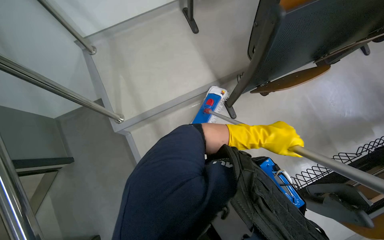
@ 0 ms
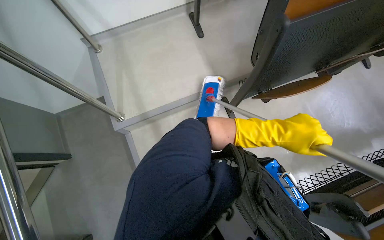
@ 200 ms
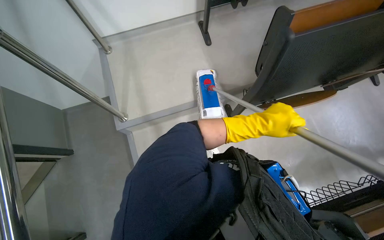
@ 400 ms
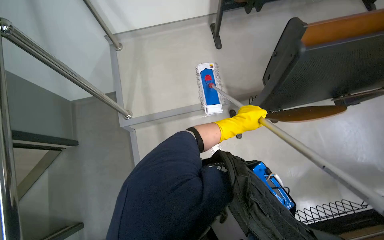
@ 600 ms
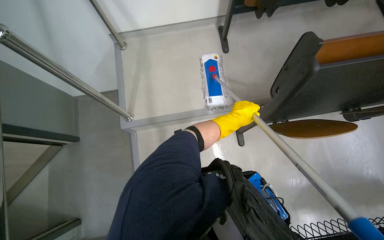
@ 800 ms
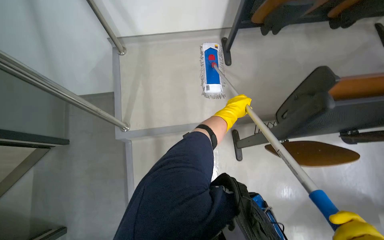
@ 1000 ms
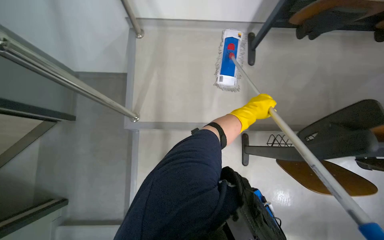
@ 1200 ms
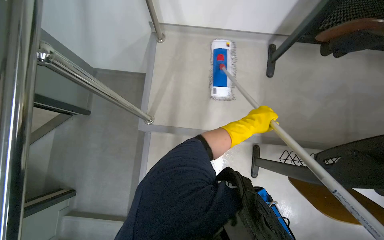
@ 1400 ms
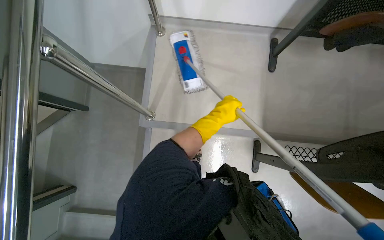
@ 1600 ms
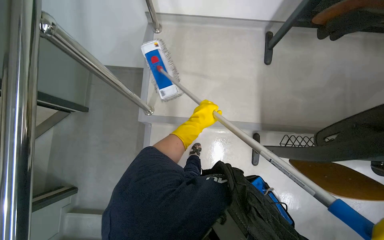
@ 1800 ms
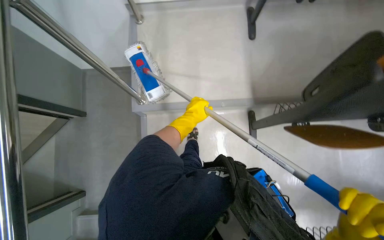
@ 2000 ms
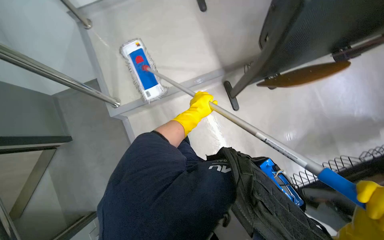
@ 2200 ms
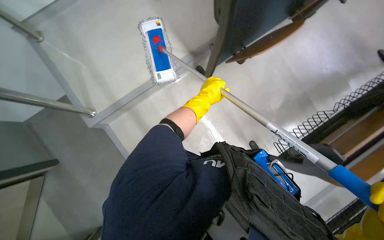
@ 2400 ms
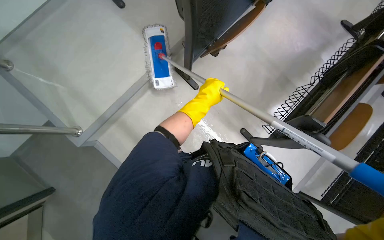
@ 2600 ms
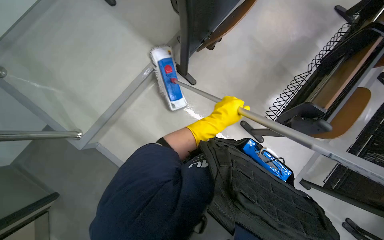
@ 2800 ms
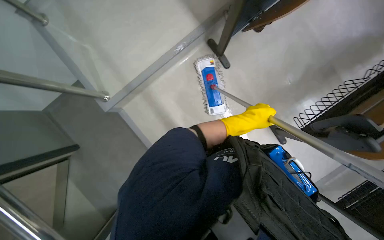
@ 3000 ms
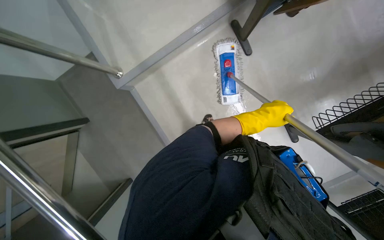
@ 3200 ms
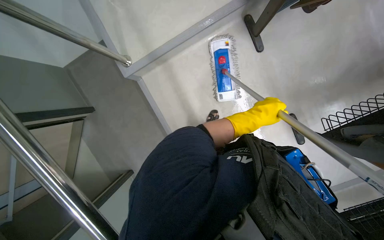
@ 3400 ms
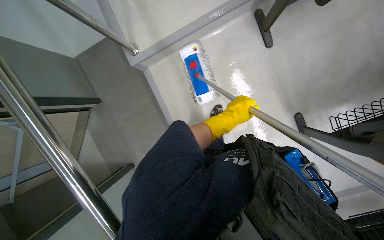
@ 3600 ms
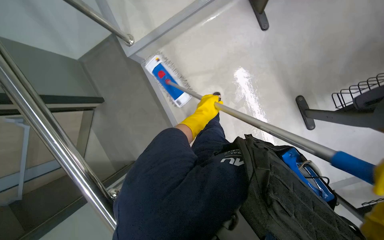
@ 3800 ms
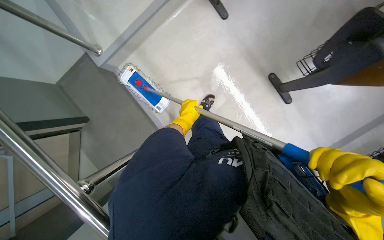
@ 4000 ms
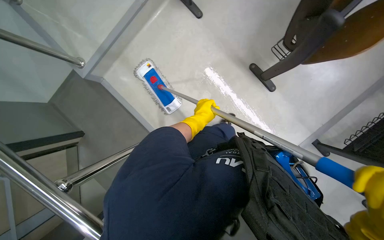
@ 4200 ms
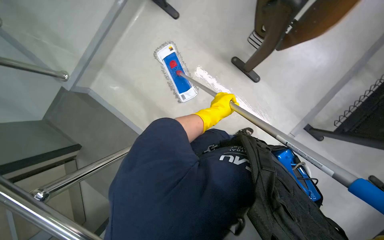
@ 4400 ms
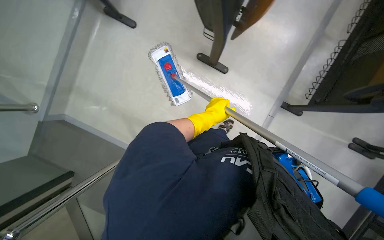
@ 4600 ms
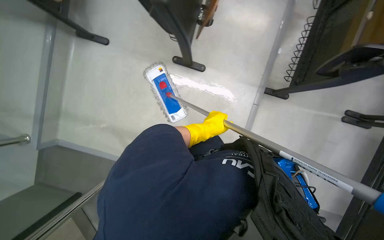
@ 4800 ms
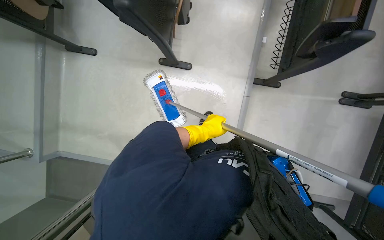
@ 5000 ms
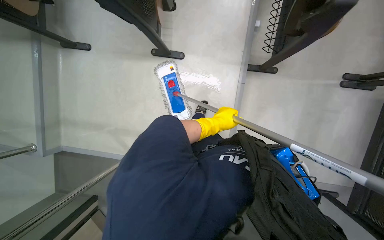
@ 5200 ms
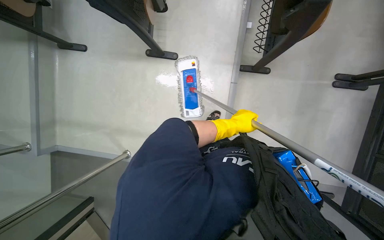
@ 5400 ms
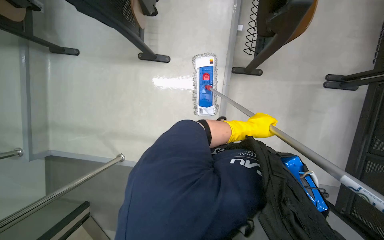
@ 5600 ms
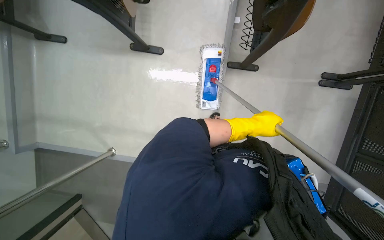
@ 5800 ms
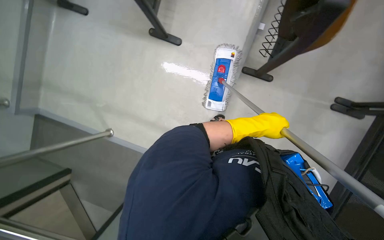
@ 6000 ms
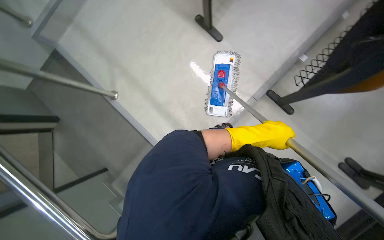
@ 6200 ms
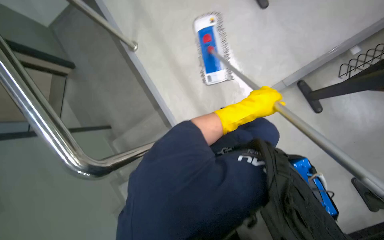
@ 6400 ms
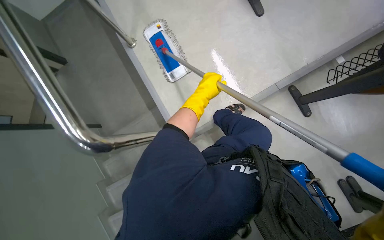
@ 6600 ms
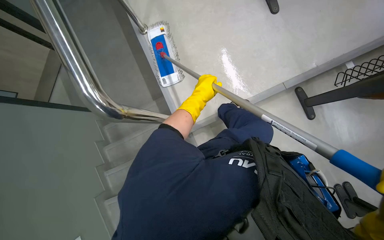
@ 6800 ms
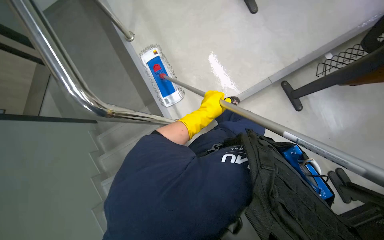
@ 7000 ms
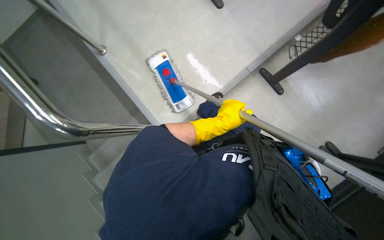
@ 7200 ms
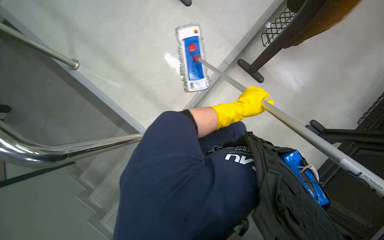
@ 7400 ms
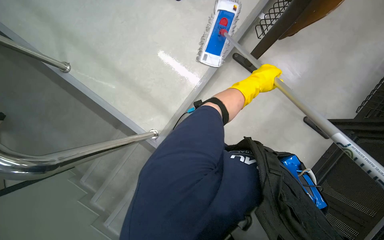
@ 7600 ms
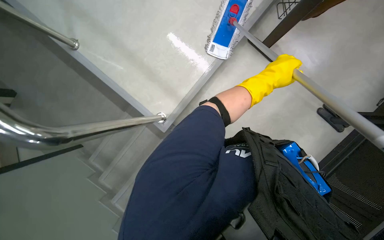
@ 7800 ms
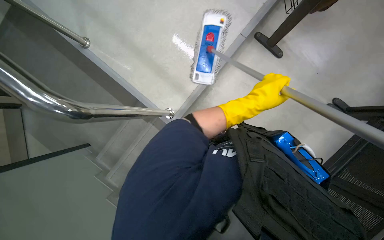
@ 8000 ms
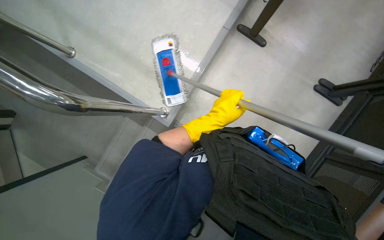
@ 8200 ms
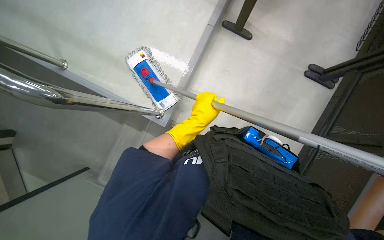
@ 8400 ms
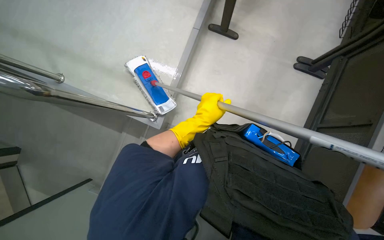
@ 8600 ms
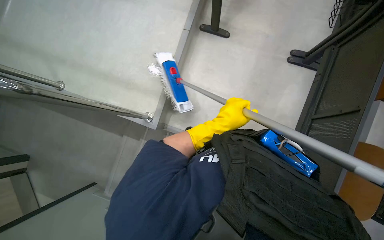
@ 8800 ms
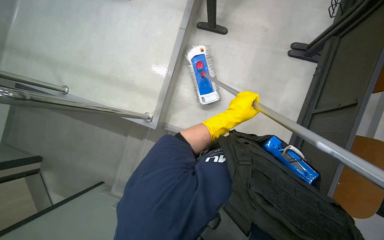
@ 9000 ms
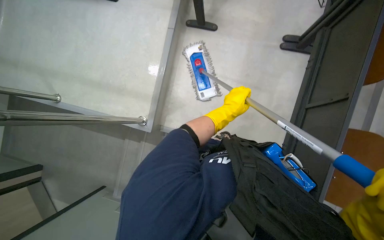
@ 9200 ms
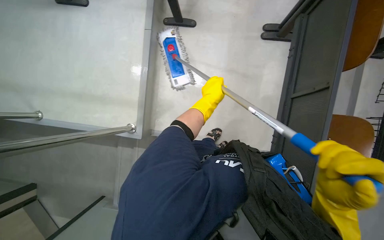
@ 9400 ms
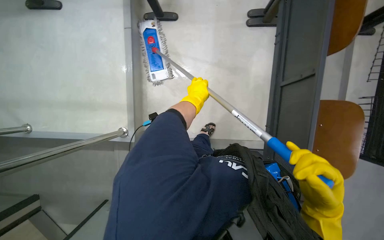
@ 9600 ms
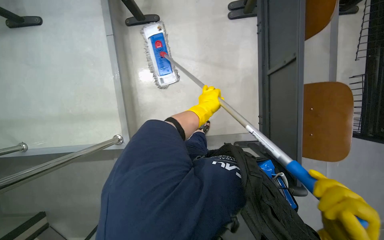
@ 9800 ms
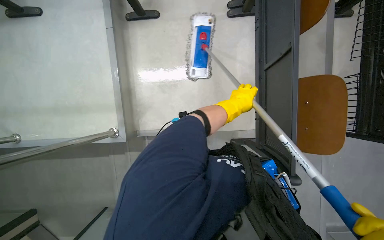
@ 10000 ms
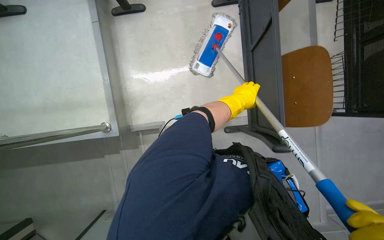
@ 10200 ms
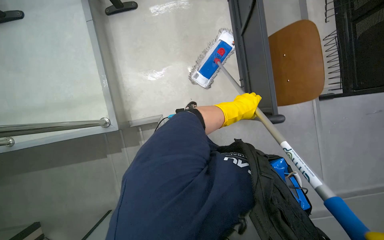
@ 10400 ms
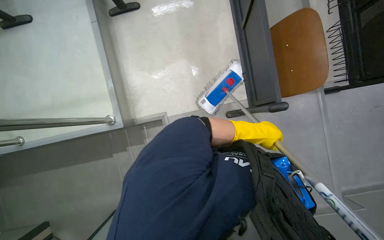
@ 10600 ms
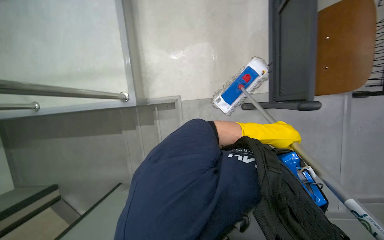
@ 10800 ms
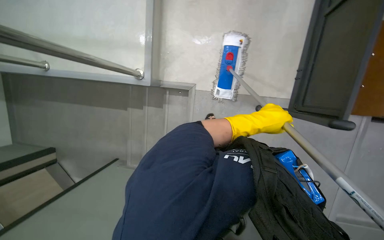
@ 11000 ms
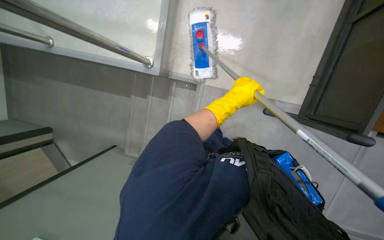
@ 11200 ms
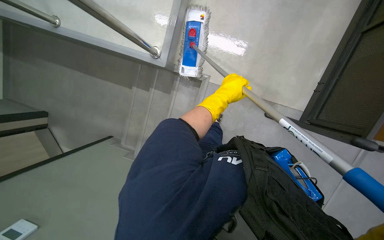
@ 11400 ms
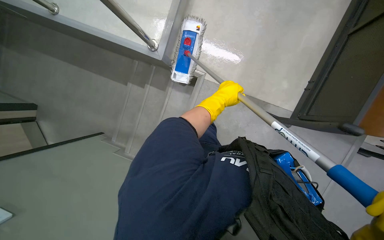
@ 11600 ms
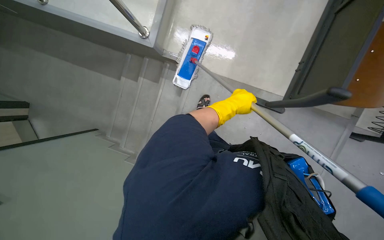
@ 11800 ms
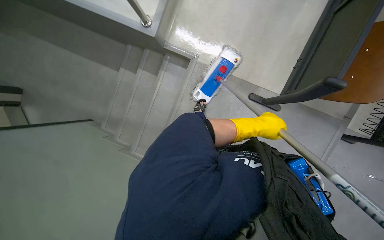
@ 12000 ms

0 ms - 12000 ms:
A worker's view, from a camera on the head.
Job: mopping floor.
The whole recording: Mopping lecture hall floor. The worker mops the floor in the lecture hall, moving chairs and other items as needed to clean the area.
0 ms - 1600 ms: Everything in view rotates about 30 degrees clockwise.
1600 ms - 3000 ms: The view tips downward by some 15 degrees. The scene turns some 30 degrees counterclockwise in the picture. The left hand goes roughly 20 cm to the right.
6000 ms - 7600 ms: The head turns to the right by about 20 degrees.
7600 ms - 9000 ms: The left hand goes some 35 cm down the picture.
9000 ms - 10400 ms: The scene rotates counterclockwise by approximately 25 degrees.
10400 ms - 12000 ms: The view tilts roughly 15 degrees downward. The scene turns approximately 30 degrees clockwise in the picture.

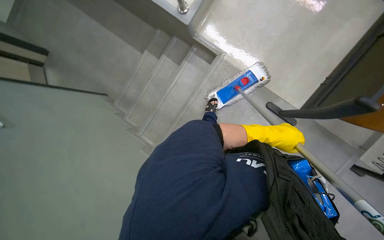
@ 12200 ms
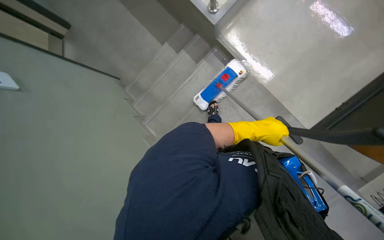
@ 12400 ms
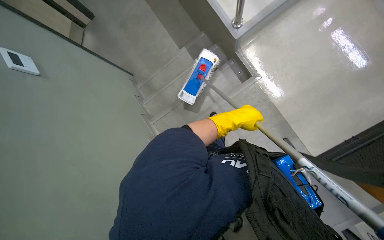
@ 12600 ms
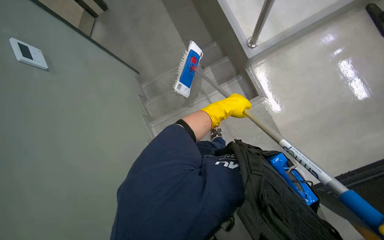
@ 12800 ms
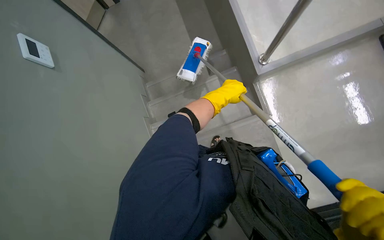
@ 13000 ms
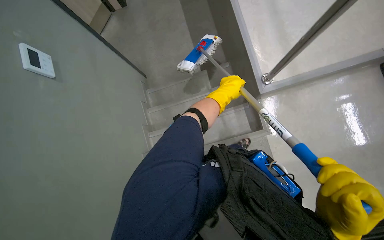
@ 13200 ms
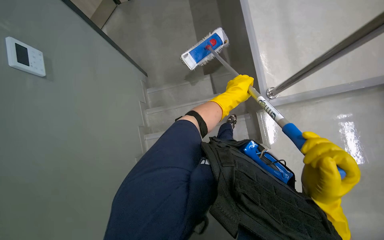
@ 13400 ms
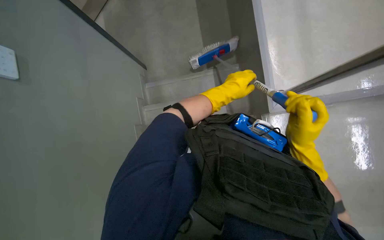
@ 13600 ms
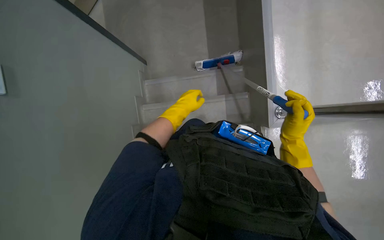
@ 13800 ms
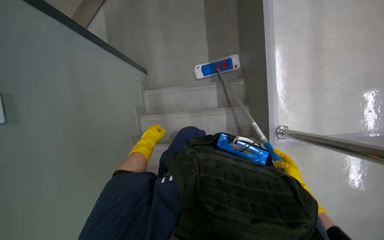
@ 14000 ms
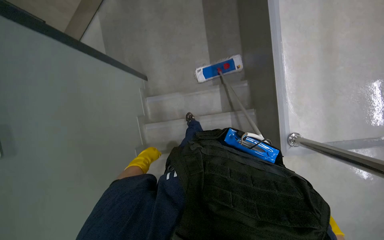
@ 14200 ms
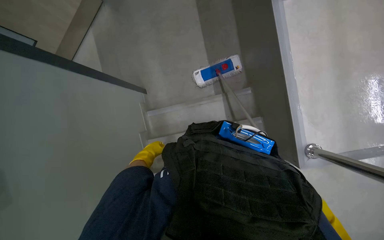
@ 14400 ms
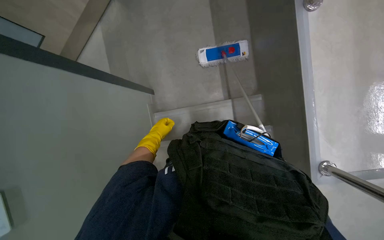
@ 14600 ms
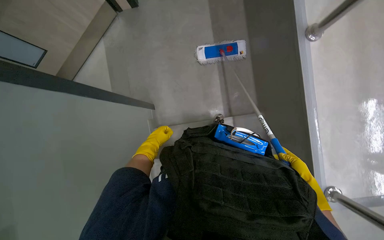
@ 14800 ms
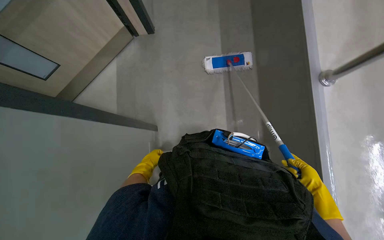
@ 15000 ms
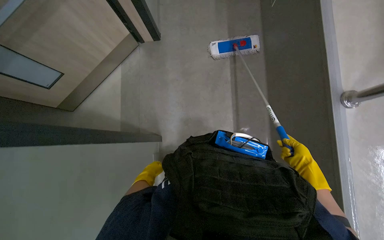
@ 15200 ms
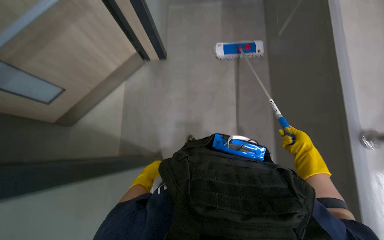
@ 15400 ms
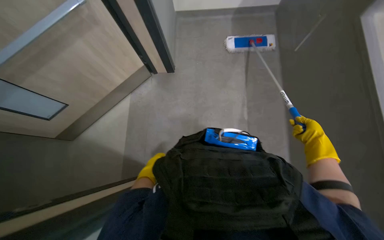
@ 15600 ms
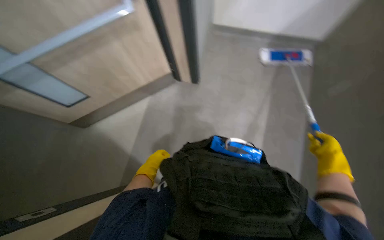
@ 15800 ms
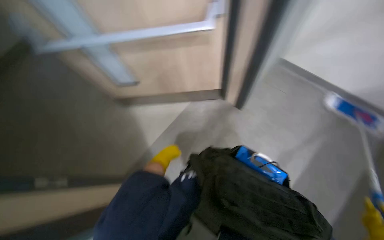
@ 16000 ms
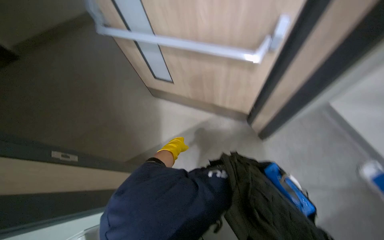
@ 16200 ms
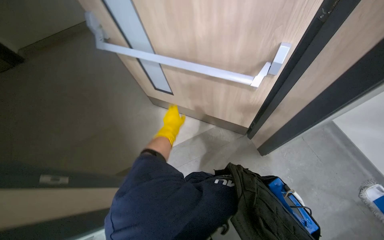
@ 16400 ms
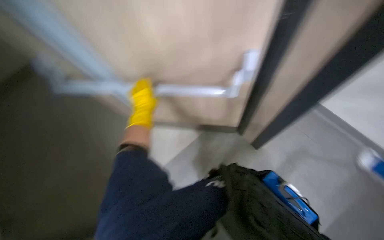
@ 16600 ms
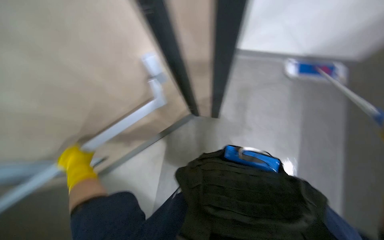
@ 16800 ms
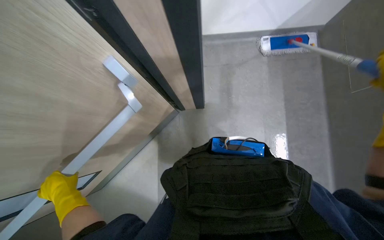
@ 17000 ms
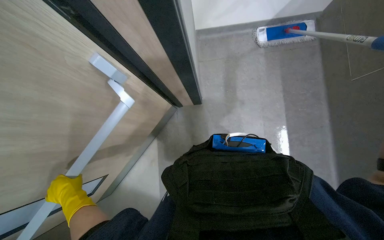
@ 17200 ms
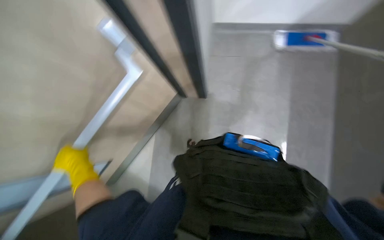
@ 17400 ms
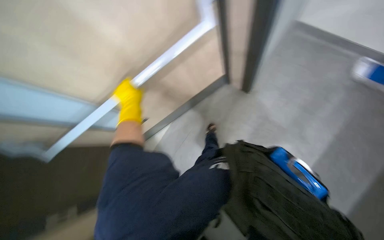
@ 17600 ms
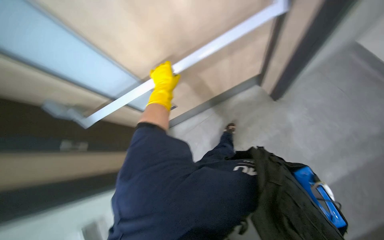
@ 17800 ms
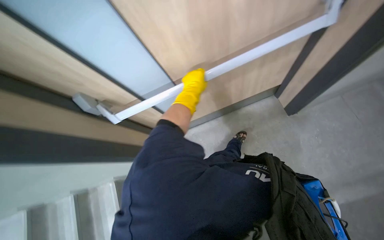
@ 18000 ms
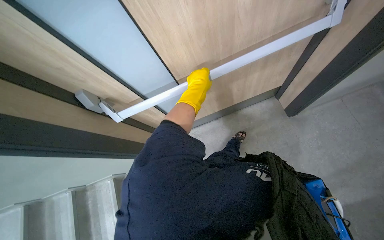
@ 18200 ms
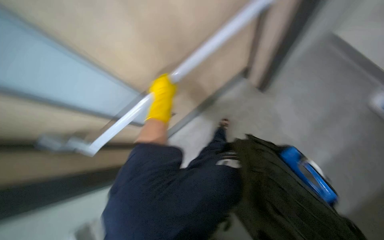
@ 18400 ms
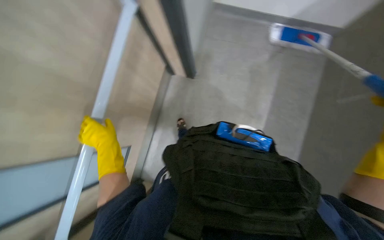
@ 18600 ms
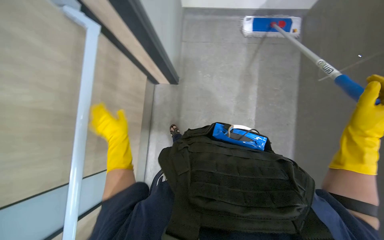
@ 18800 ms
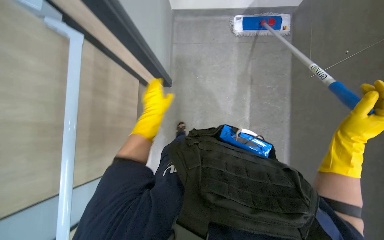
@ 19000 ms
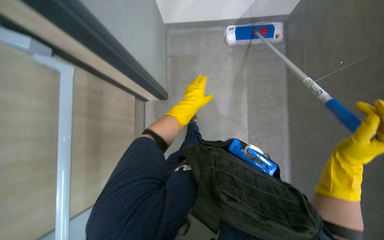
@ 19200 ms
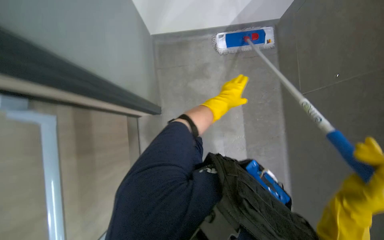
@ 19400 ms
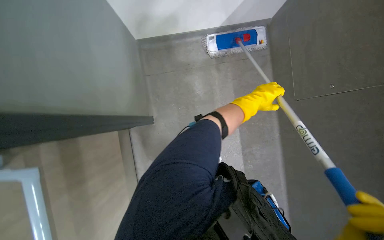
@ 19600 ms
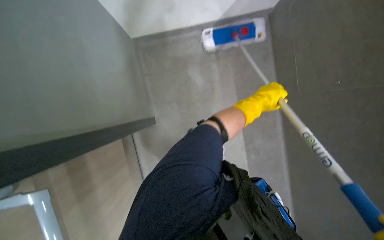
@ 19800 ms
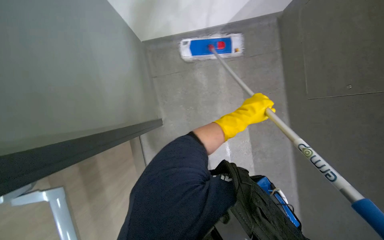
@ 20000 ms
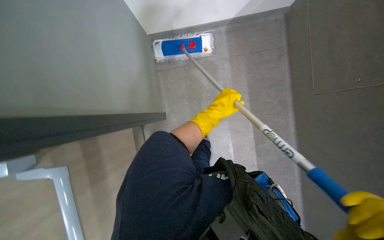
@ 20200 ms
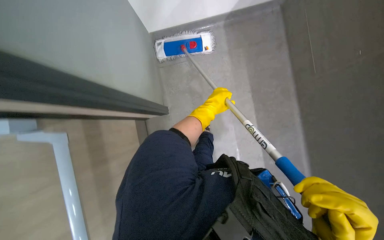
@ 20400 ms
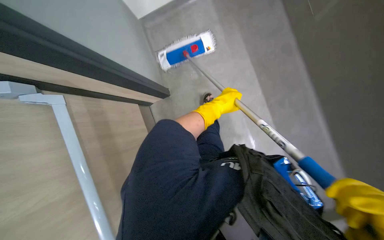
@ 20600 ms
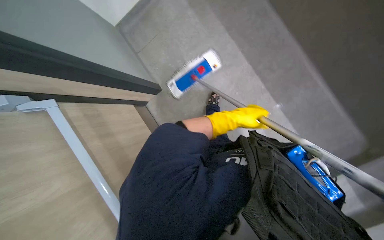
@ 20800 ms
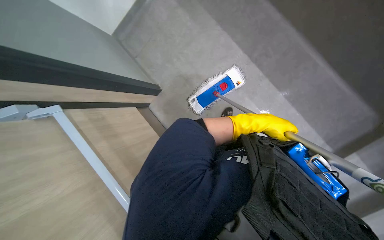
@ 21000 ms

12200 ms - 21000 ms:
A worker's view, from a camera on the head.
Job: mopping floor.
The whole recording: Mopping lecture hall floor. The worker mops the floor in the lecture hall, moving chairs and other items as needed to clean the area.
13600 ms - 15200 ms: The right hand swings nearer and farther, about 20 cm each way, with 2 reversals, while the left hand goes approximately 40 cm to the left, down the picture and farther from the camera.
15200 ms - 16600 ms: The view tips upward by roughly 25 degrees. The left hand moves up the picture, approximately 40 cm.
16600 ms - 18000 ms: The camera pitches downward, by about 15 degrees.
18000 ms - 19600 ms: The camera is carried approximately 40 cm. The head rotates some 65 degrees to the right.
19600 ms - 21000 ms: The view pans to the left by approximately 20 degrees. The left hand travels to the left and back again, some 10 cm each way.
